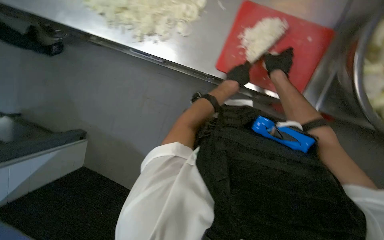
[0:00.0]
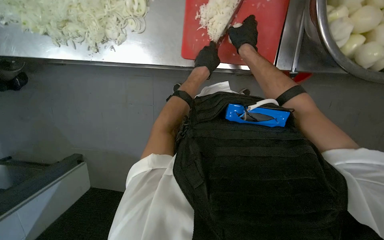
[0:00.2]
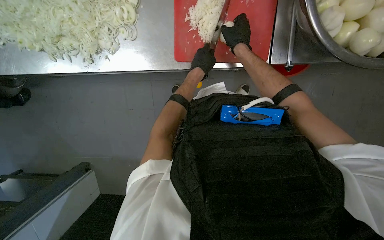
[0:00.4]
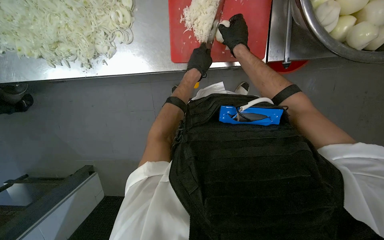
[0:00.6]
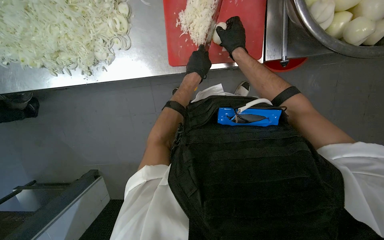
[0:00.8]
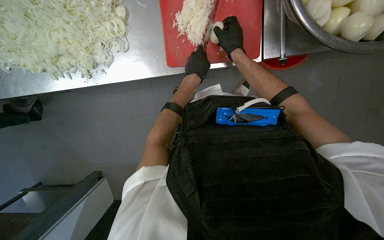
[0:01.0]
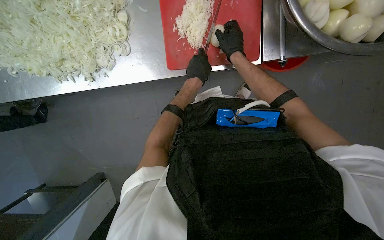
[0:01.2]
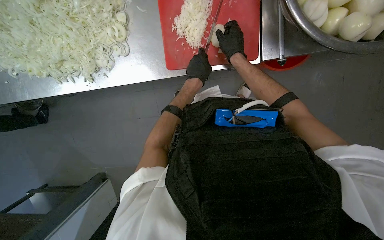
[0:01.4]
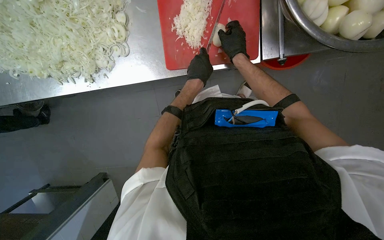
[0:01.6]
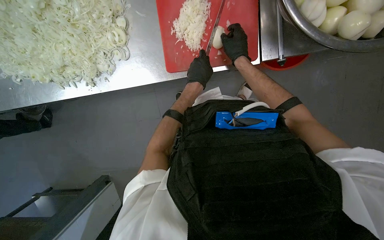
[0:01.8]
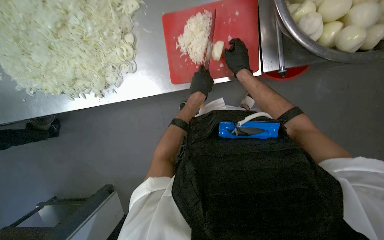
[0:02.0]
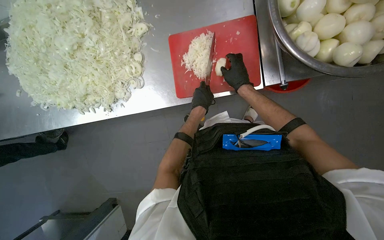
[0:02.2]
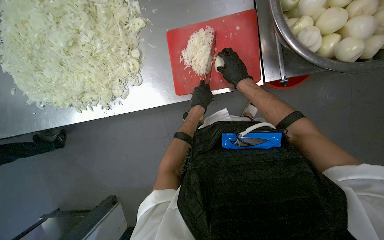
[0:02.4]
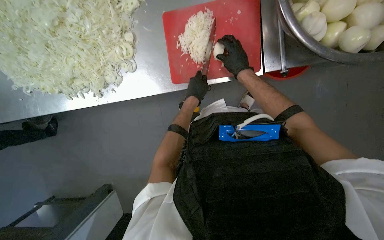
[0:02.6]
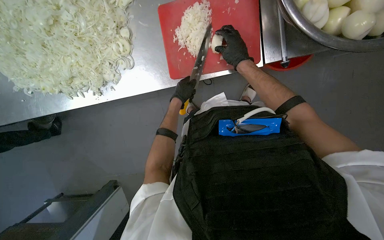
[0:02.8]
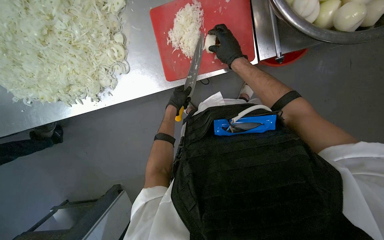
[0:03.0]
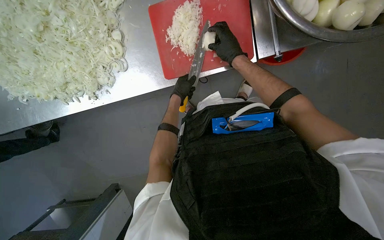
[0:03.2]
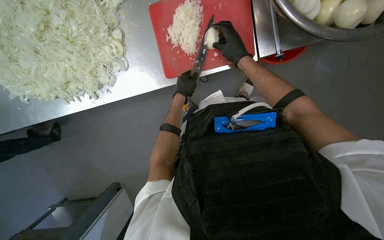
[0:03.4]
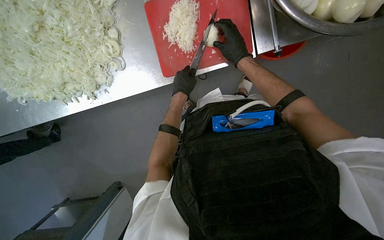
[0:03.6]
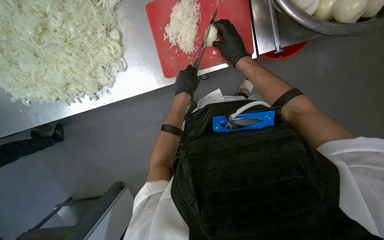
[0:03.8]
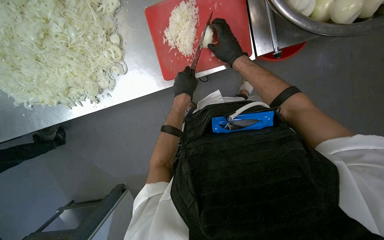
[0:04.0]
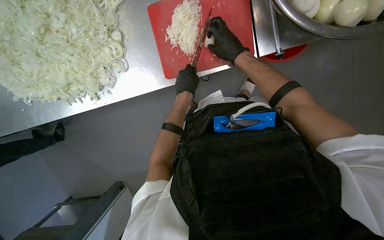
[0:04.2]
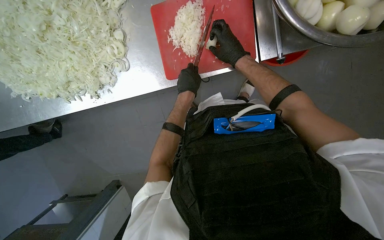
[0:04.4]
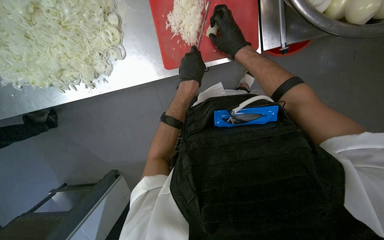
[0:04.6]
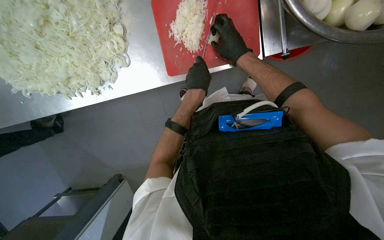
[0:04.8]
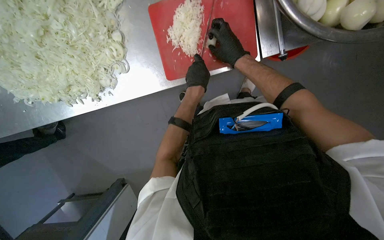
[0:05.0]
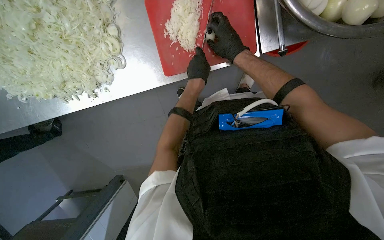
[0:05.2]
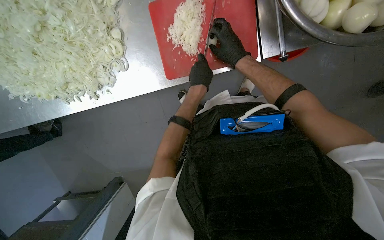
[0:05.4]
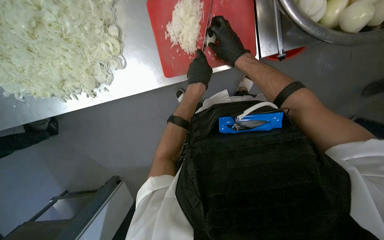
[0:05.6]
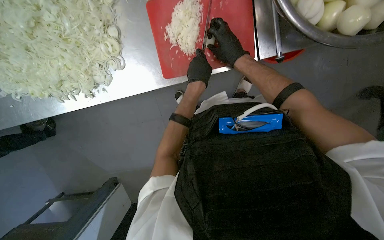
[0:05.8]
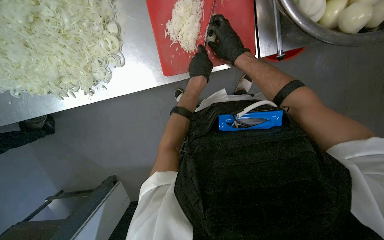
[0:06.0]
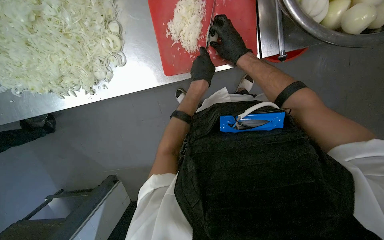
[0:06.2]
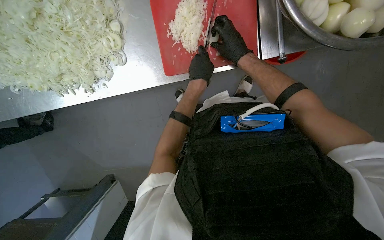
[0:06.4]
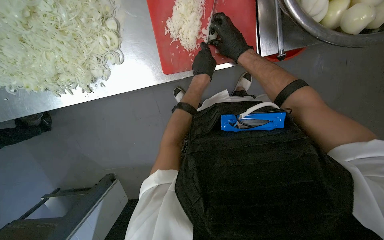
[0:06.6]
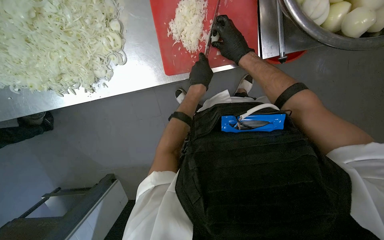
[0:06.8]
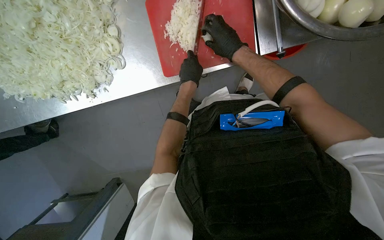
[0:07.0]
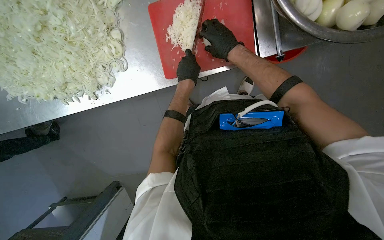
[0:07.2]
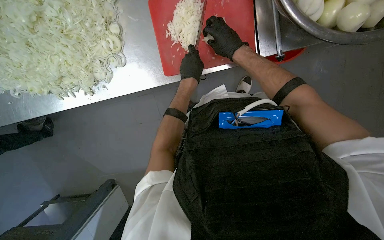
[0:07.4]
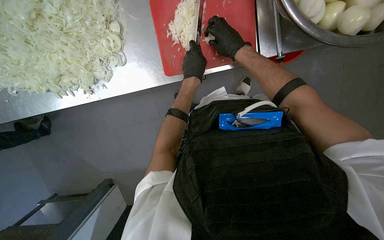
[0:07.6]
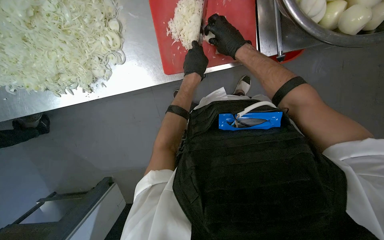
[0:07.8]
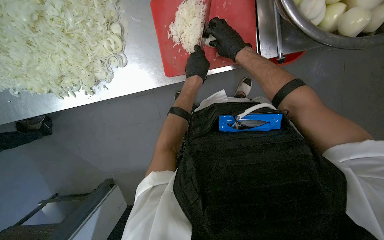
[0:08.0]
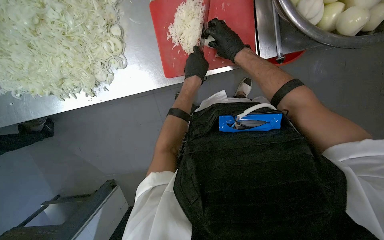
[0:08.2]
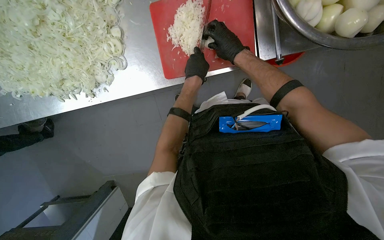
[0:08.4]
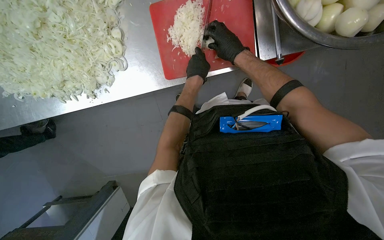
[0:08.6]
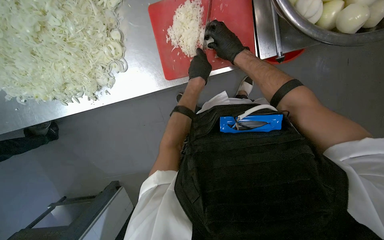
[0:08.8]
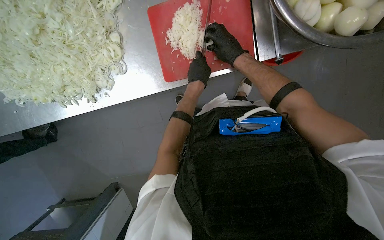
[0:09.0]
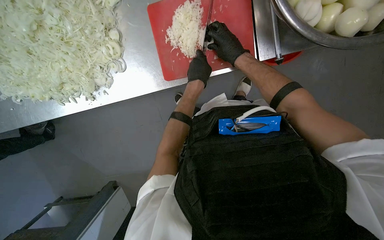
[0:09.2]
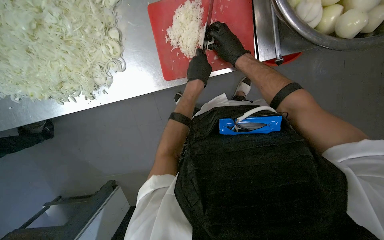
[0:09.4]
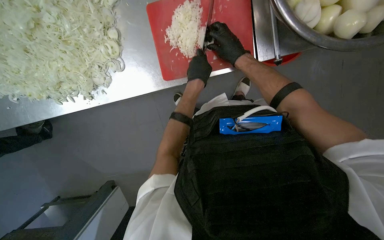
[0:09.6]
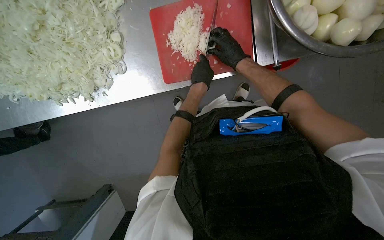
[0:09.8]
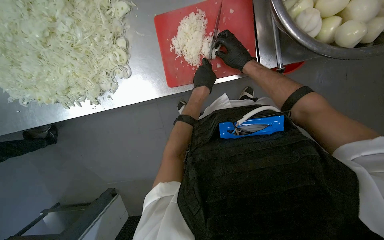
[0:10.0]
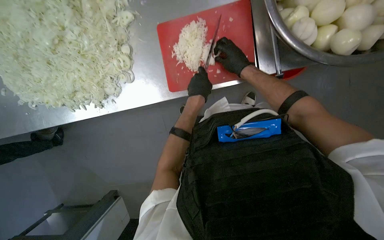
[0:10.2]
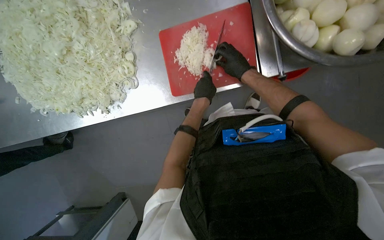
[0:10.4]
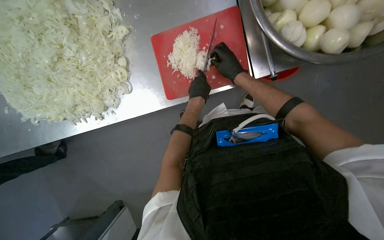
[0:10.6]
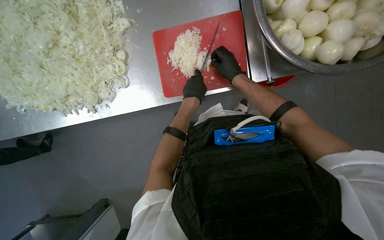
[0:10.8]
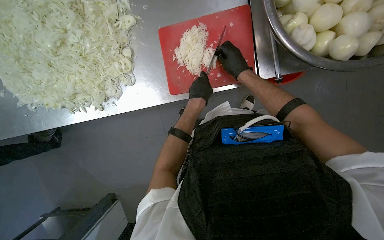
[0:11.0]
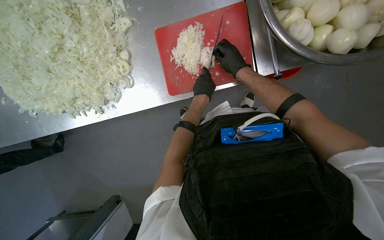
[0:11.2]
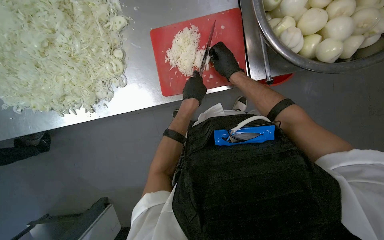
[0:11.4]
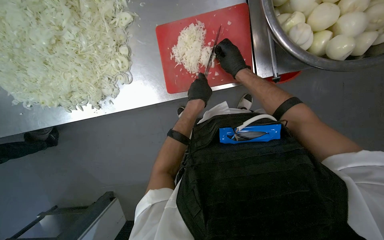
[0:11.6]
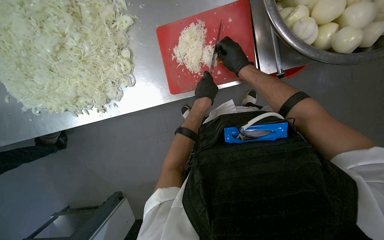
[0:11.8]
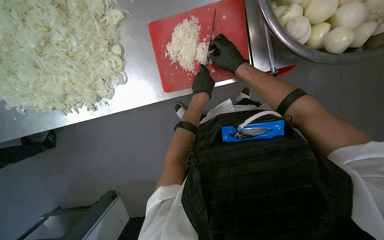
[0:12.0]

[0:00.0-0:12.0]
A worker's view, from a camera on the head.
Job: preparing food.
The whole recording: Preparing onions on cutting board. The worker slices and dices peeled onions on a red cutting board.
0:00.0 to 0:01.6: Everything in view rotates roughly 30 degrees counterclockwise.
0:03.0 to 0:04.4: The left hand heads nearer to the camera, covering roughly 10 cm.
0:04.4 to 0:12.0: The hands are busy where they are.

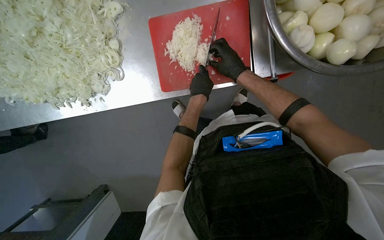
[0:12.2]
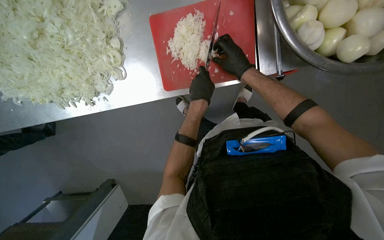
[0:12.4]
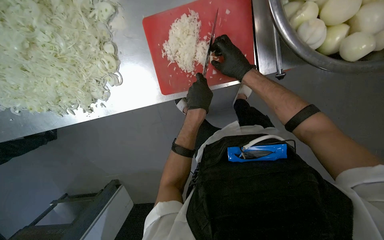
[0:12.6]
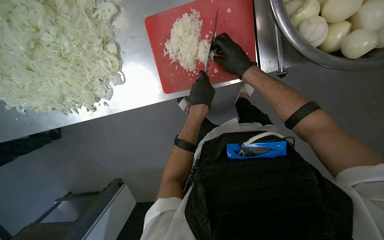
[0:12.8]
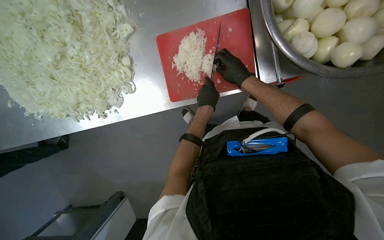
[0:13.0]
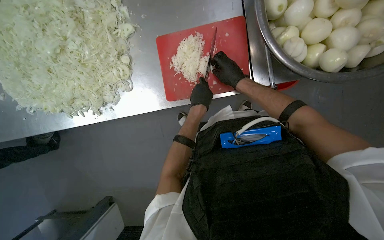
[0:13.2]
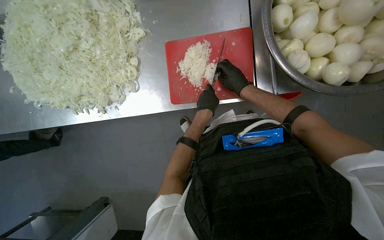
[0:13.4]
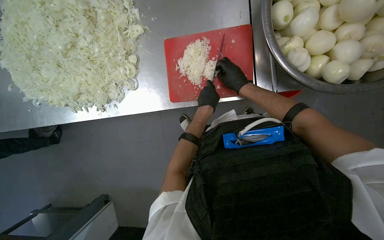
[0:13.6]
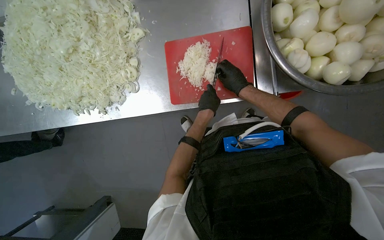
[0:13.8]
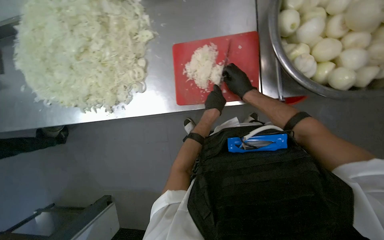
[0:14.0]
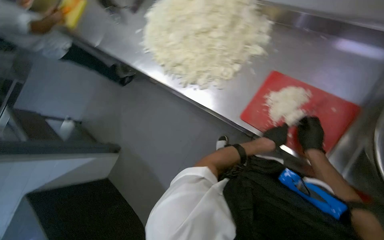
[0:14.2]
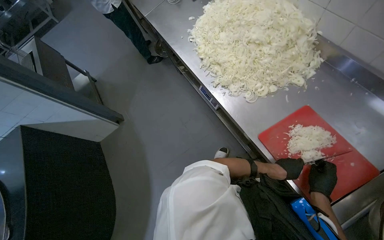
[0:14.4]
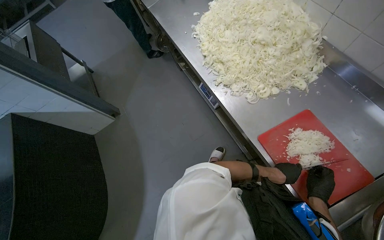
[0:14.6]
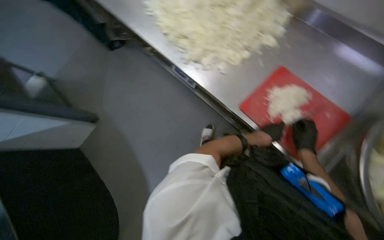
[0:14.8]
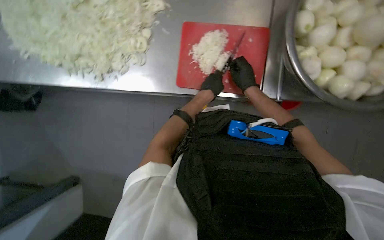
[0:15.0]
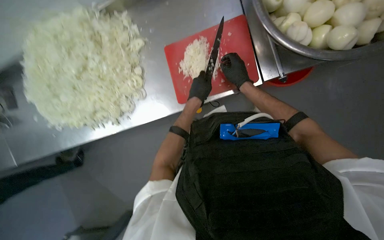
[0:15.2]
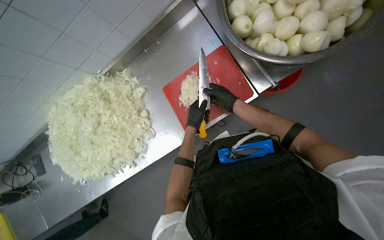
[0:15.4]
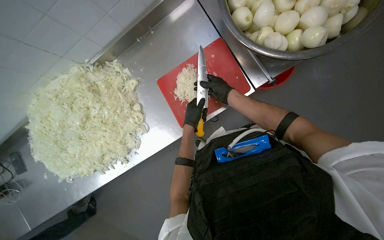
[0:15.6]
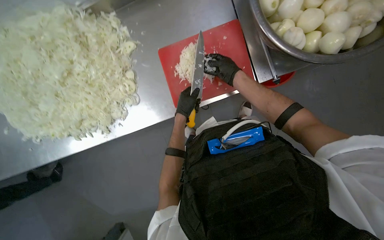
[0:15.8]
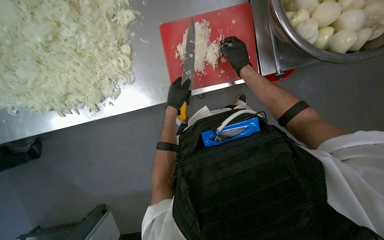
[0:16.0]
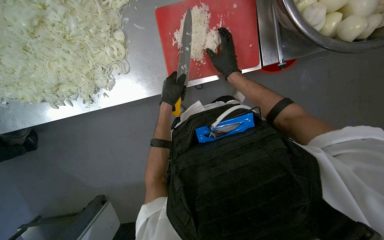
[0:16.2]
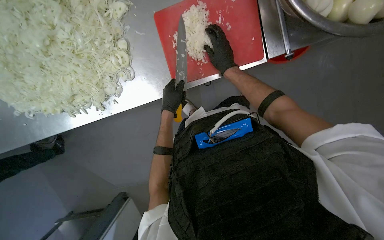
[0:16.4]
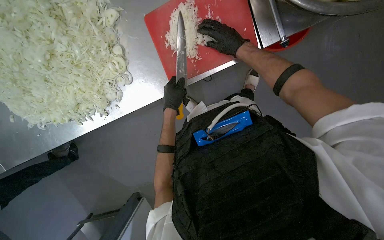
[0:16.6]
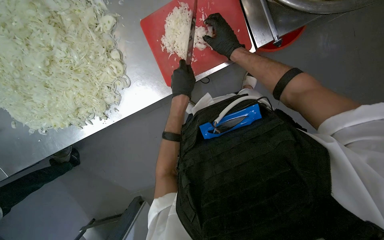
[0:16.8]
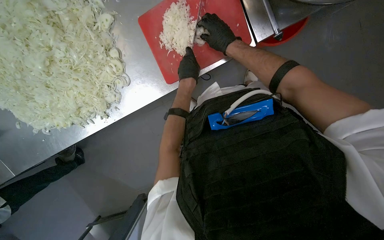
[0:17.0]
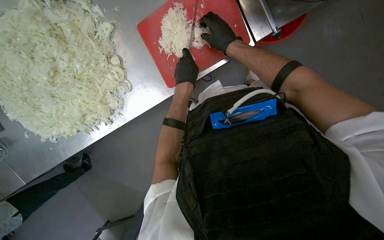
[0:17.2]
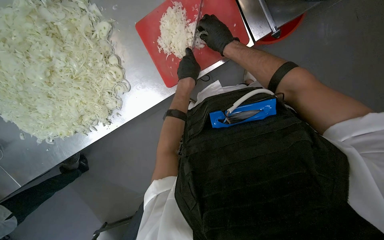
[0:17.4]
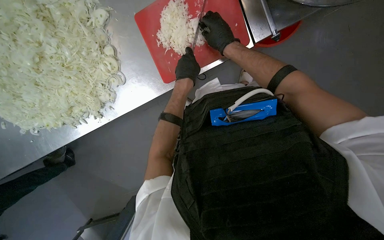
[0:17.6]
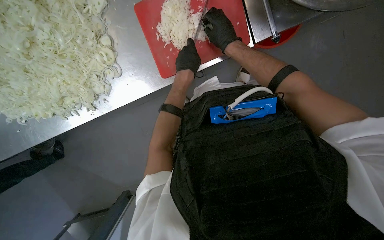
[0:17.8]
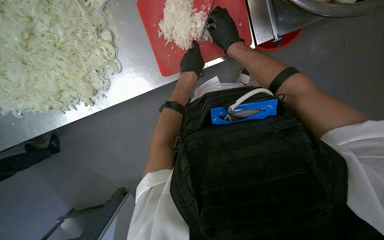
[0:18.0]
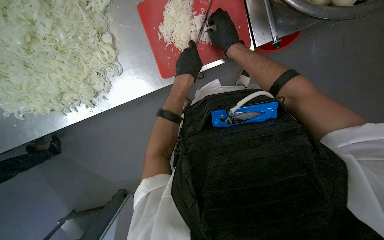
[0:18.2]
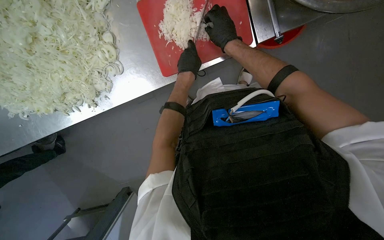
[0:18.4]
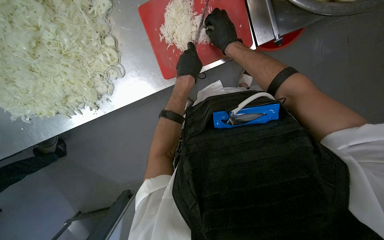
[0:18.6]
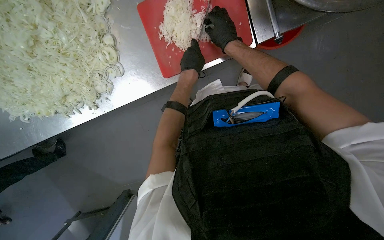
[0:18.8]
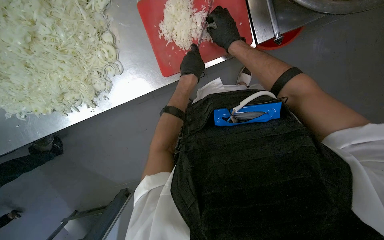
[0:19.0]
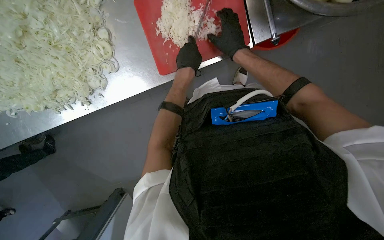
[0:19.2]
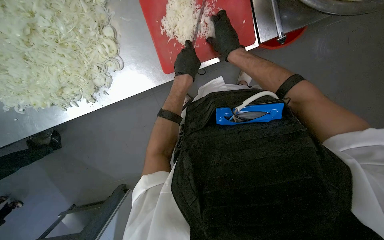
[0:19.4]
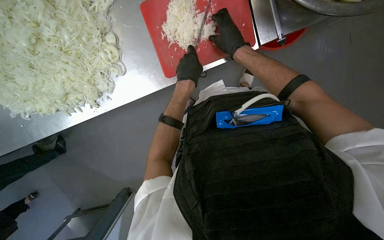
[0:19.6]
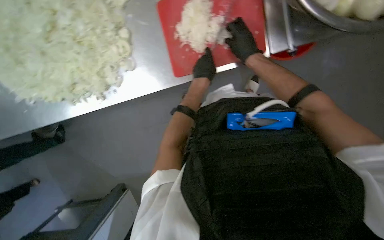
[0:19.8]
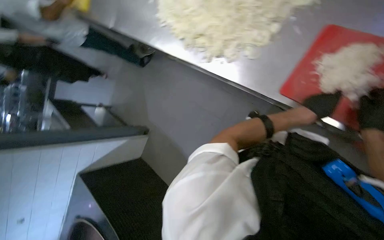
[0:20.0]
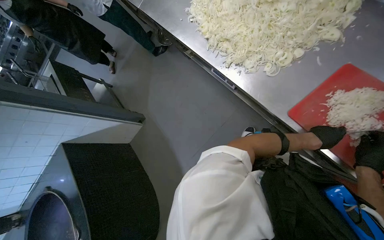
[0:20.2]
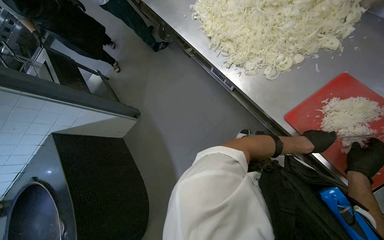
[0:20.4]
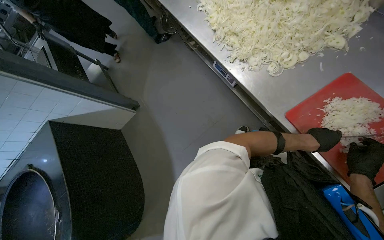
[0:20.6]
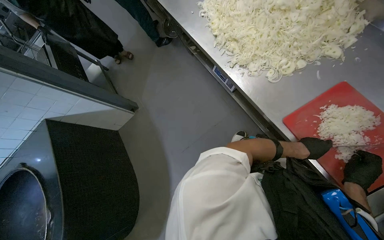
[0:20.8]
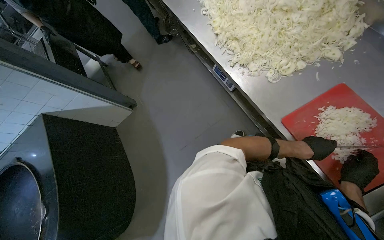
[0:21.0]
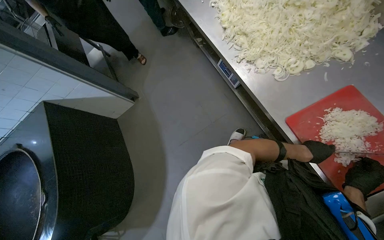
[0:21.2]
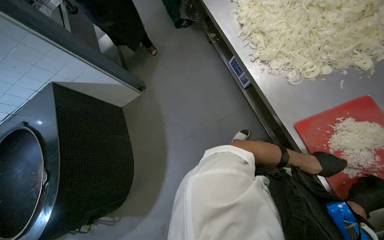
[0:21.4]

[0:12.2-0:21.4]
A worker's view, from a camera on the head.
Job: preparing food.
The whole recording: Preparing onions on cutting board. The worker slices and dices peeled onions on a red cutting board.
0:12.2 to 0:13.8: The hands are busy where they are.
0:16.8 to 0:19.8: The hands are busy where they are.
0:19.8 to 0:21.4: The scene turns roughly 80 degrees clockwise in the picture.
